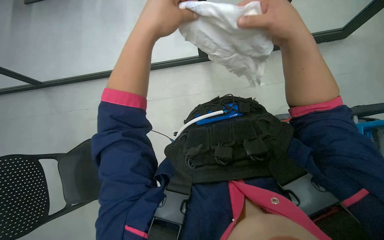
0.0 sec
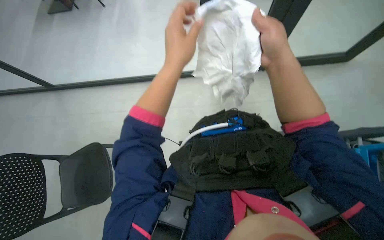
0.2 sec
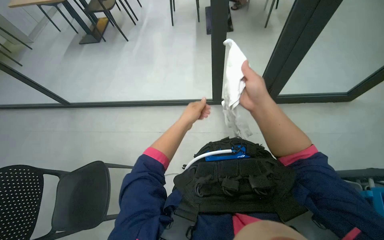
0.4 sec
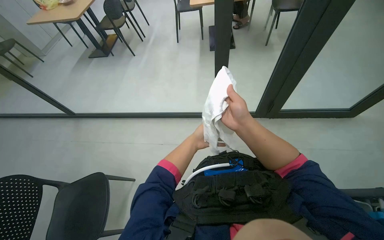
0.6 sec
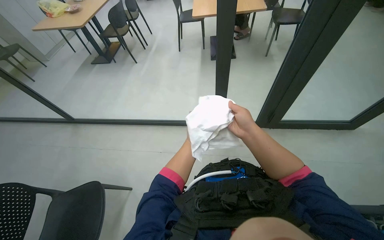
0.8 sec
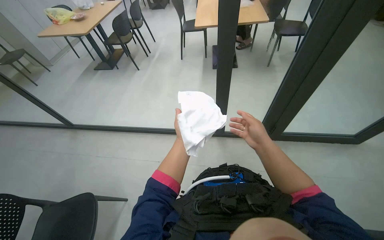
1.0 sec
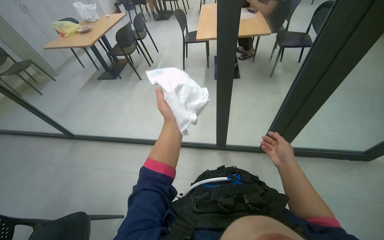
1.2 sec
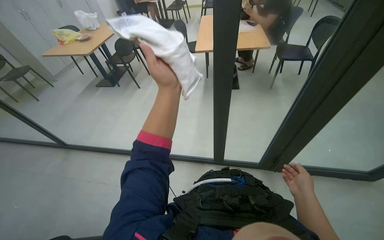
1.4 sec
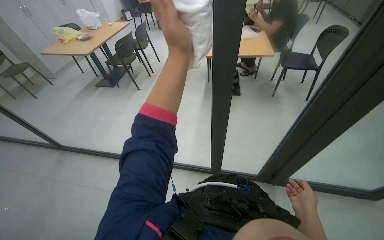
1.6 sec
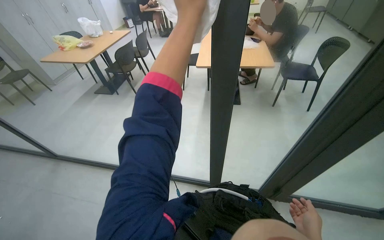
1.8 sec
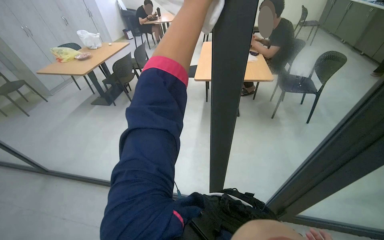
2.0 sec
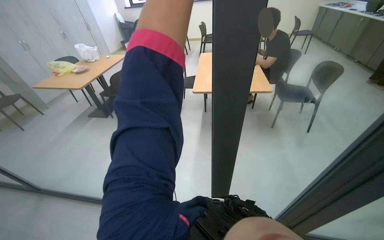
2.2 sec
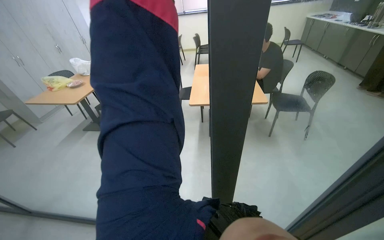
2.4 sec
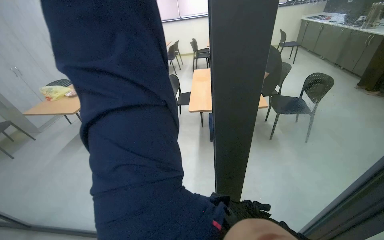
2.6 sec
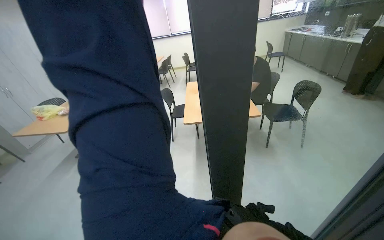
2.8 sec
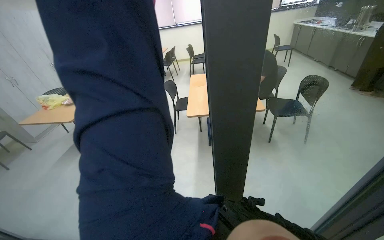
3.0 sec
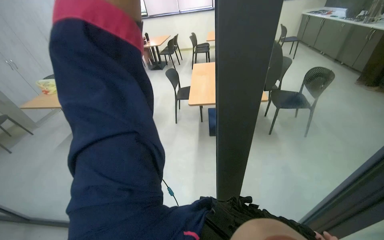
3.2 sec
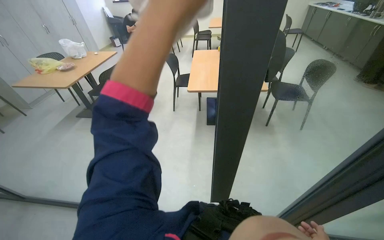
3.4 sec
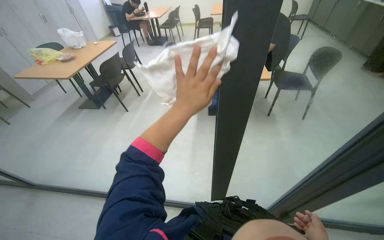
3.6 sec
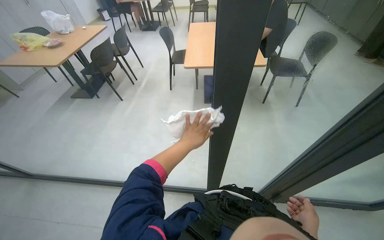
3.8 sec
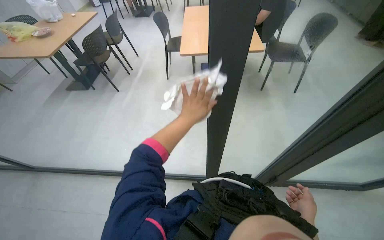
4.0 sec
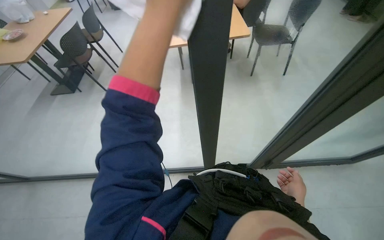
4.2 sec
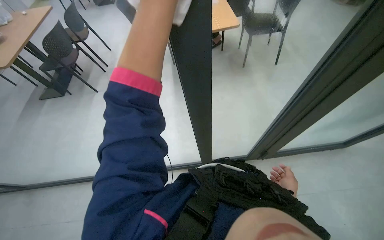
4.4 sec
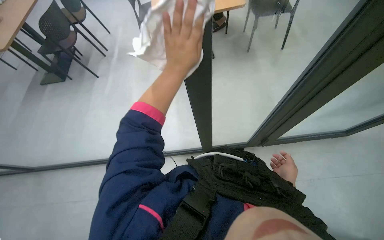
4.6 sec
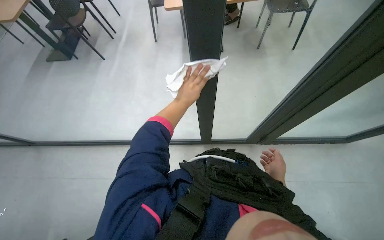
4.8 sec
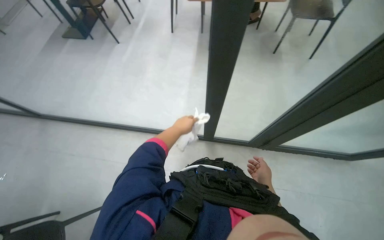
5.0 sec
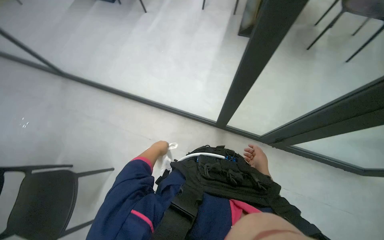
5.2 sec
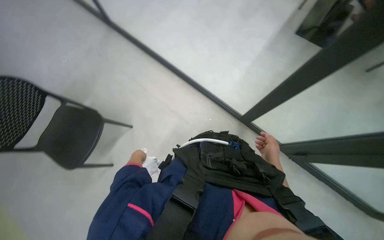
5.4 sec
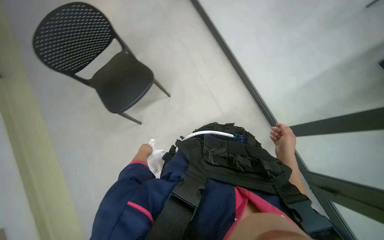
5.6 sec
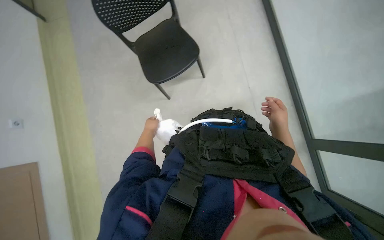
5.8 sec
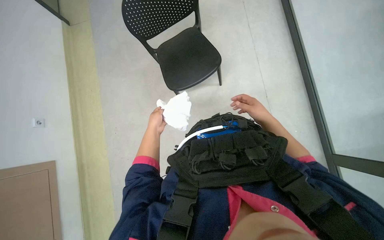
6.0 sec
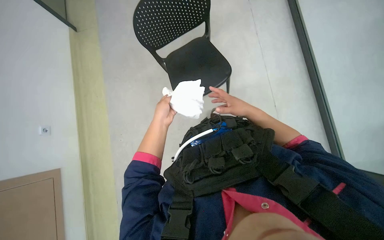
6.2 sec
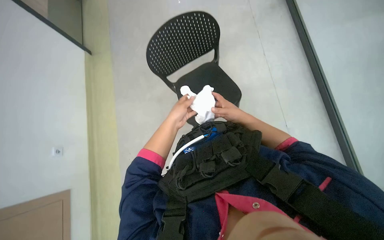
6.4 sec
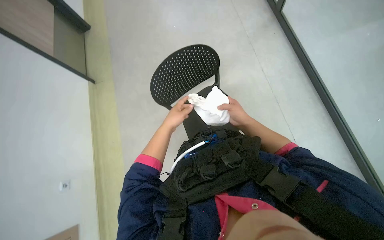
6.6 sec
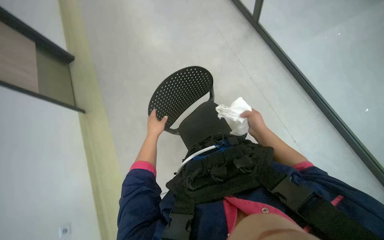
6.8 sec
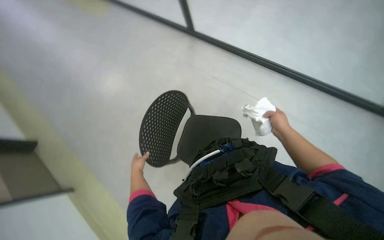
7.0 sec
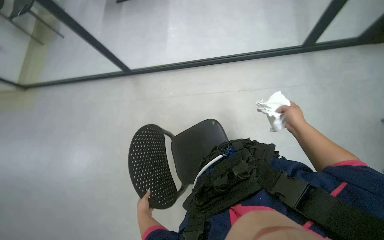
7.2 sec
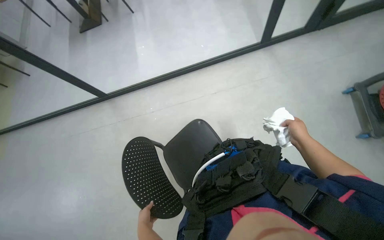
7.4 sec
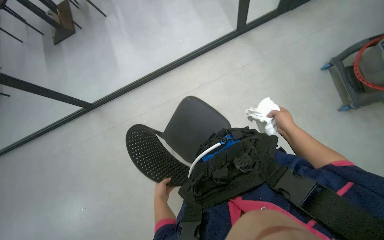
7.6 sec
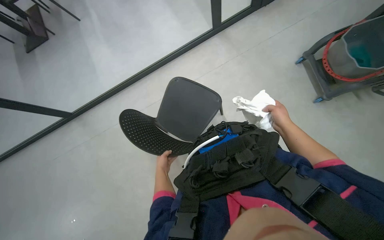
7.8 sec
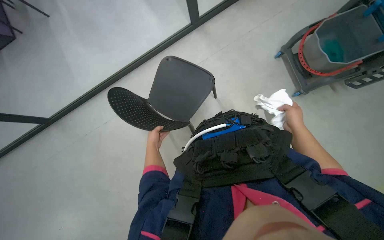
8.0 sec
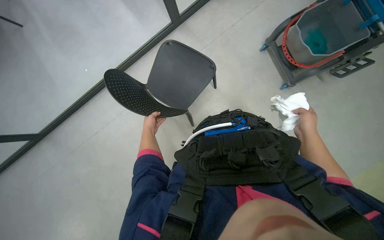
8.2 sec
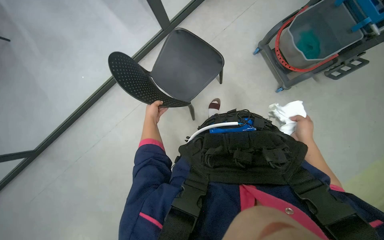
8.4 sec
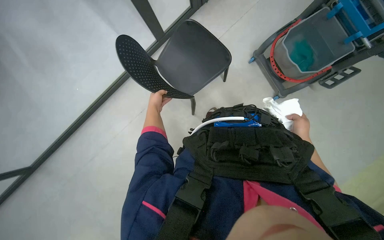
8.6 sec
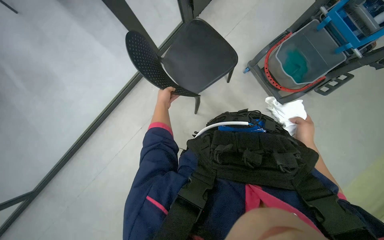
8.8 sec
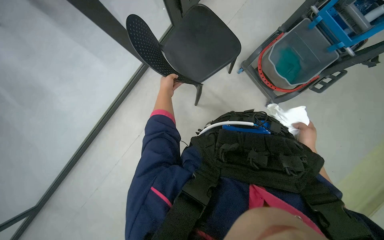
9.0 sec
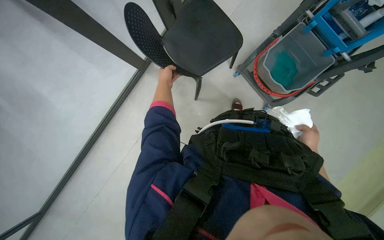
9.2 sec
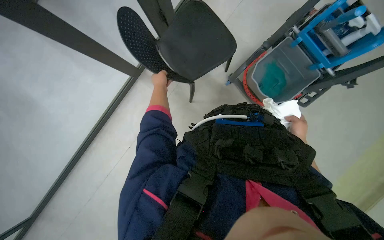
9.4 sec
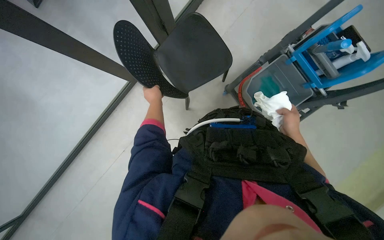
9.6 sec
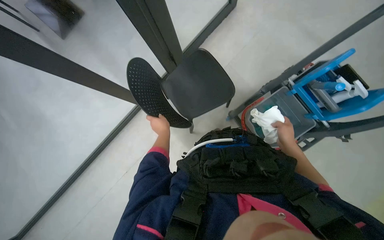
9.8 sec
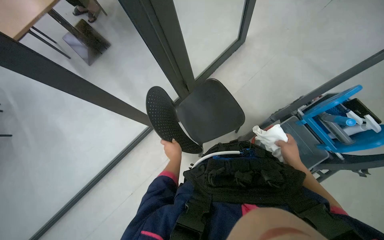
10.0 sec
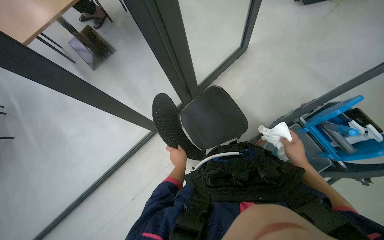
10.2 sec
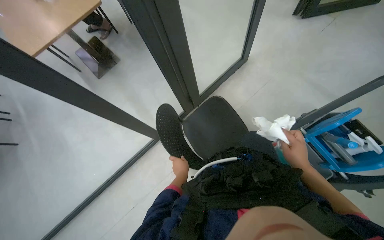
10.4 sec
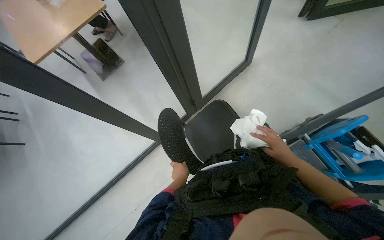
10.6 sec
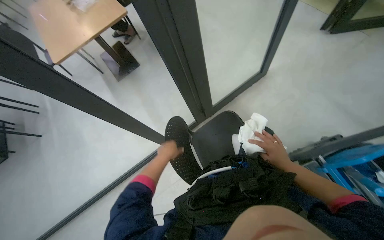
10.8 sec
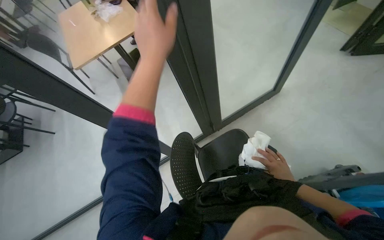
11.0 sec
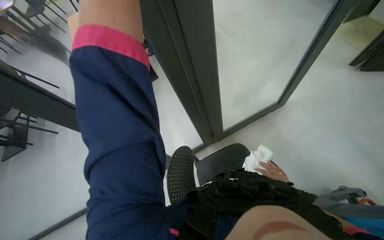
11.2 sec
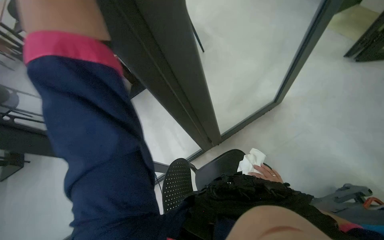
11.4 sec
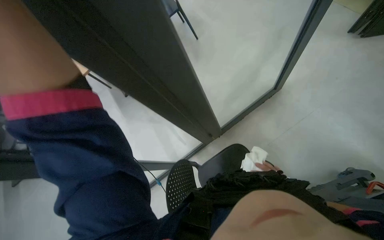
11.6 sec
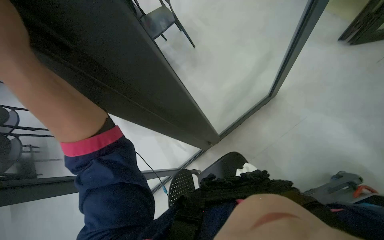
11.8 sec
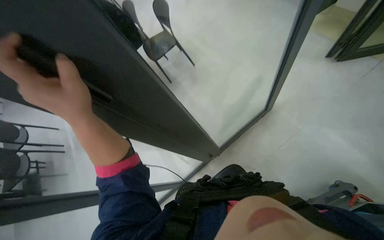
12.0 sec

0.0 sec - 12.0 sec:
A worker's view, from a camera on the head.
Job: wiping surfaces.
The whole recording: Wiping glass partition. The worker wipes the glass partition with a white cloth.
0.0 sec - 1.6 sec: The view tilts approximately 30 degrees upward.
1.6 sec - 3.0 sec: The view tips upward by roughly 15 degrees.
3.0 sec - 4.4 sec: The camera pitches downward, by some 25 degrees.
4.4 sec - 6.0 sec: The wearer looks about 55 degrees further to the left. The wearer looks roughly 25 degrees further downward.
6.0 sec - 7.6 sec: The view tips upward by roughly 30 degrees.
9.0 sec - 10.4 sec: The view tips upward by about 40 degrees.

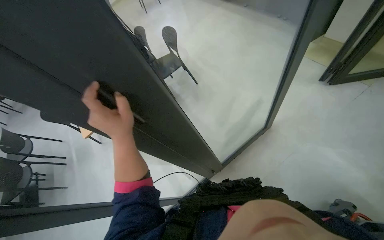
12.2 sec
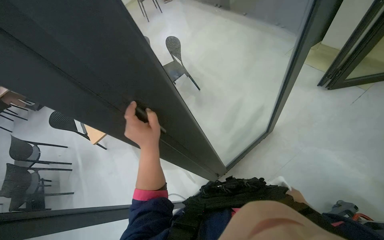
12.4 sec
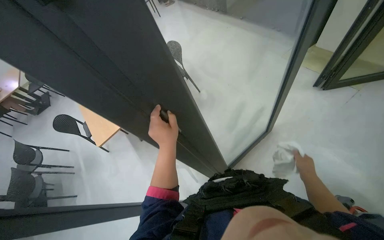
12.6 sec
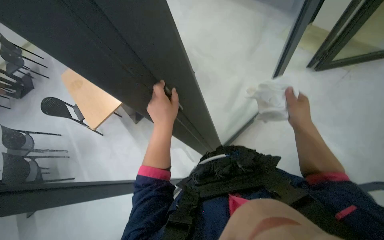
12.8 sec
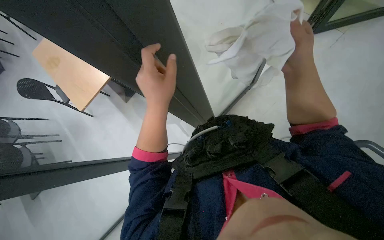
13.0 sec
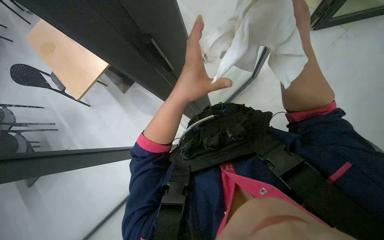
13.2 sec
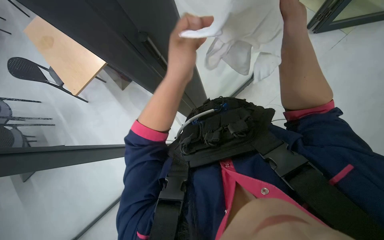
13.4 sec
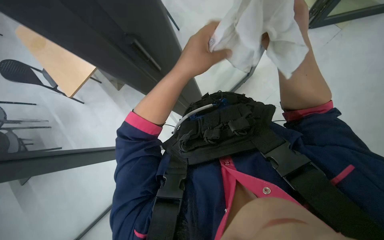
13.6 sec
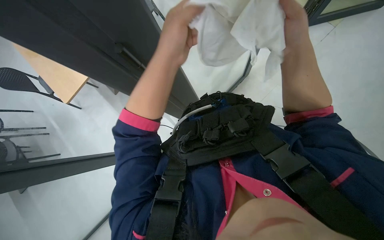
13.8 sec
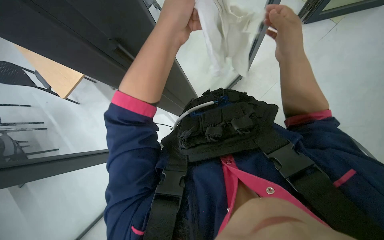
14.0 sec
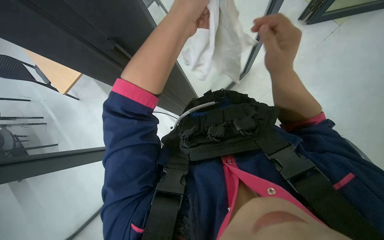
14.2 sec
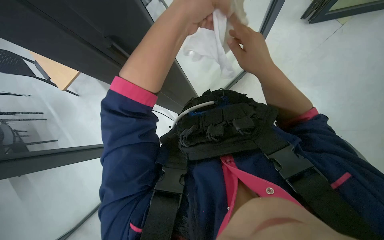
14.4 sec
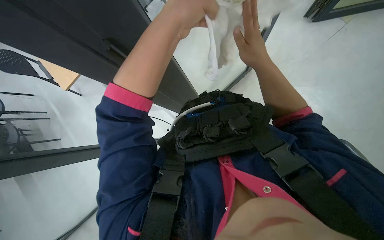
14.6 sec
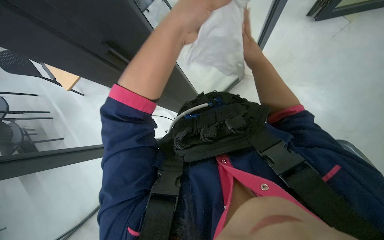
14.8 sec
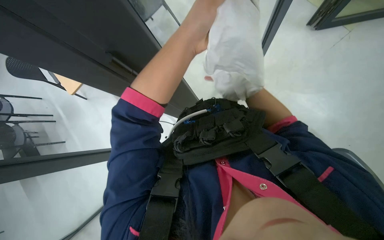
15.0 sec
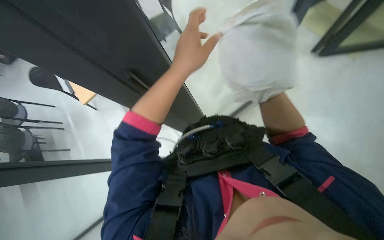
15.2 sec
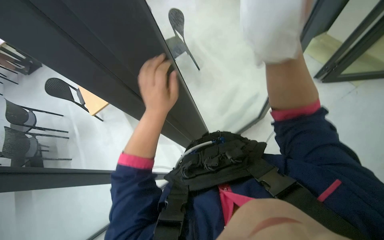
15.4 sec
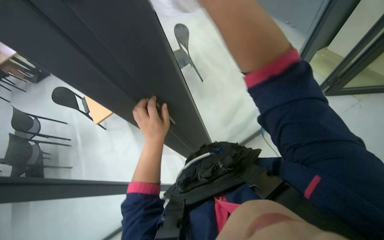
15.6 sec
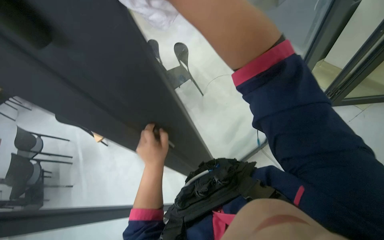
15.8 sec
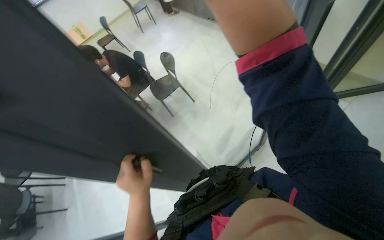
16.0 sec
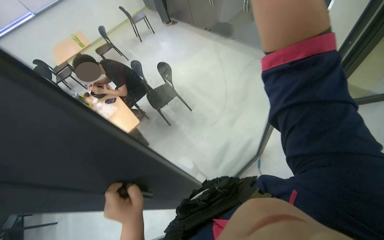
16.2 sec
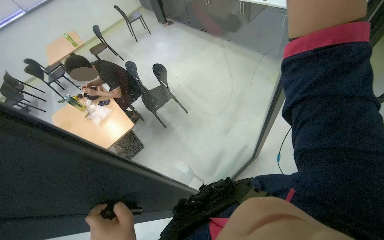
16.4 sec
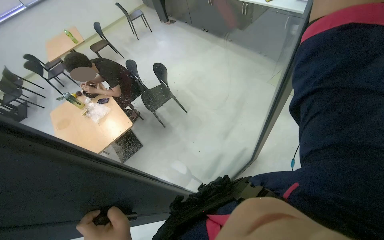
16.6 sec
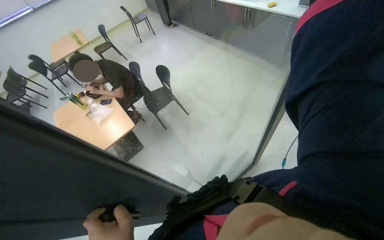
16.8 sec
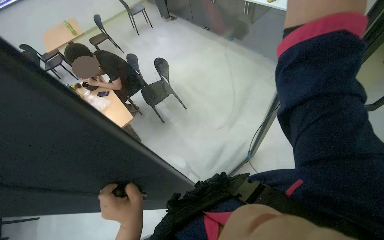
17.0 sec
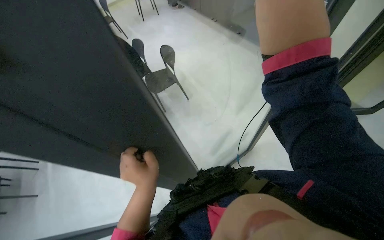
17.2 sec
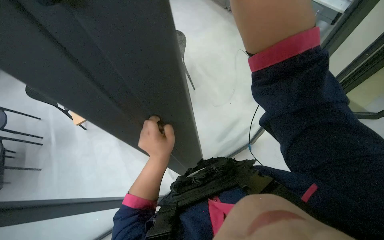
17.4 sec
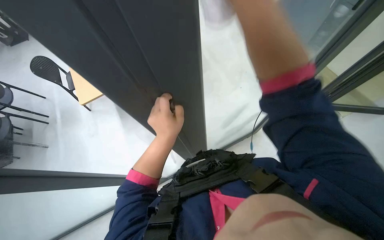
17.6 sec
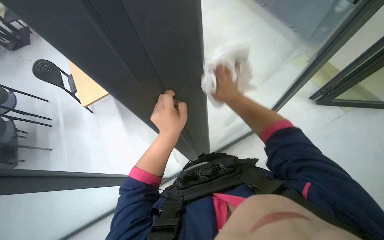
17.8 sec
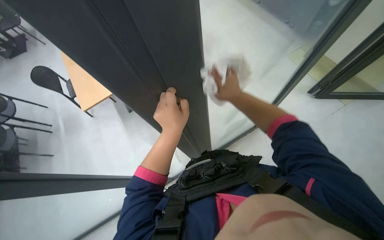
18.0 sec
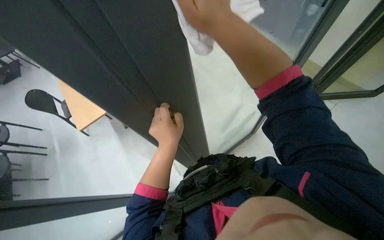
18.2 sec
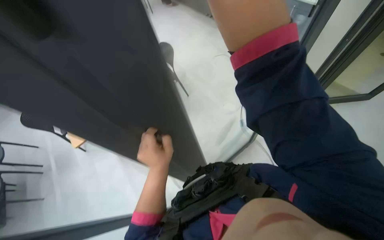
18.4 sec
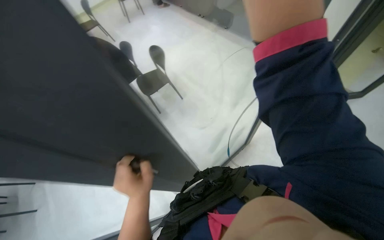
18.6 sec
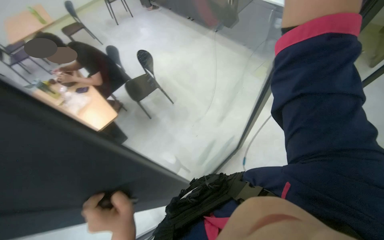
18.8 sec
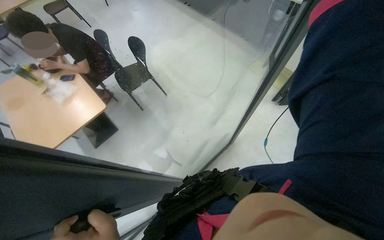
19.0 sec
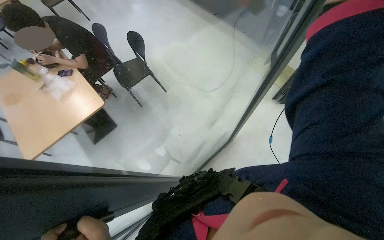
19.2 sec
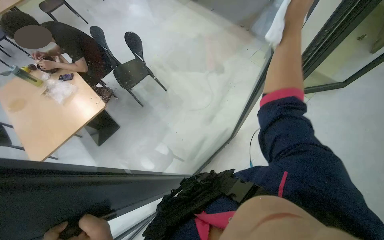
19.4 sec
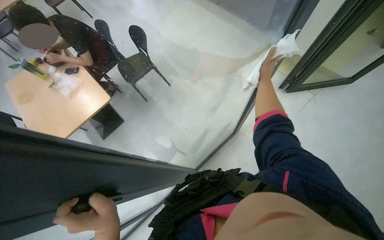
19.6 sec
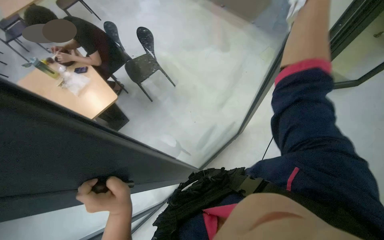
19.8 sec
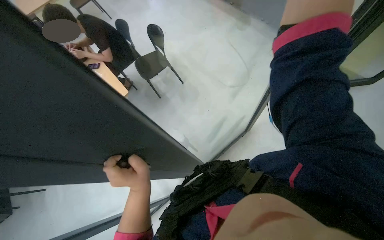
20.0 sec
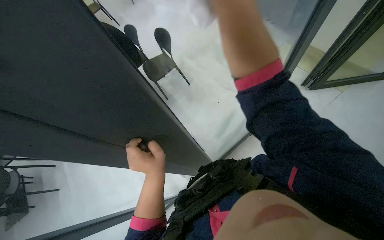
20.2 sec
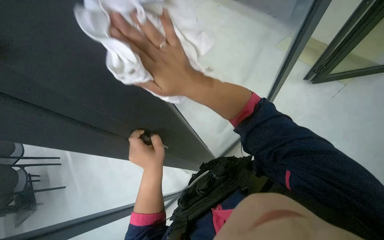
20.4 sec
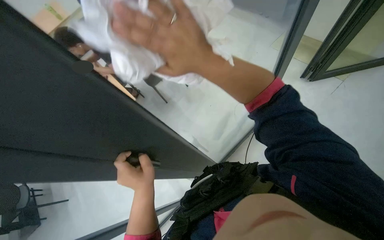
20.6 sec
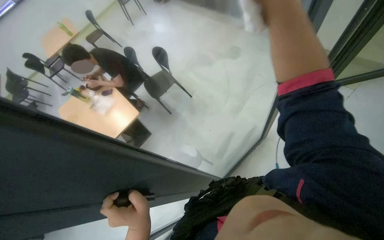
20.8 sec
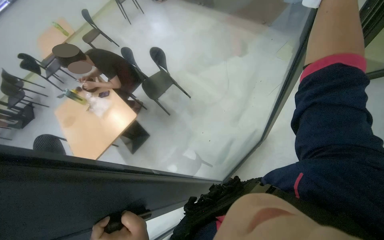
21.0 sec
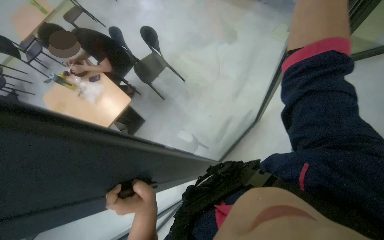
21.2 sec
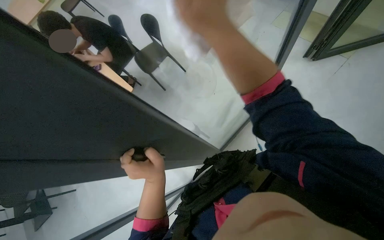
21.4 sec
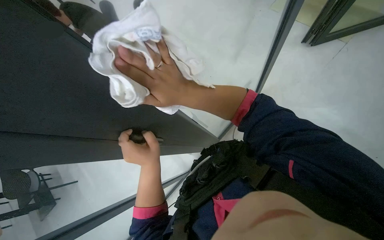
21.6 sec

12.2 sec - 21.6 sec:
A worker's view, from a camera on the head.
Job: wiping surfaces.
The whole recording: Wiping glass partition. The worker wipes the glass partition with a white cloth.
12.2 sec - 13.8 sec: The wearer looks some 15 degrees further downward.
15.4 sec - 17.0 sec: The view tilts roughly 15 degrees upward.
